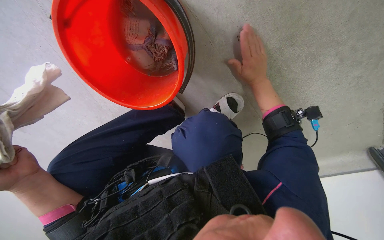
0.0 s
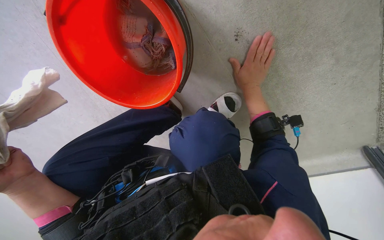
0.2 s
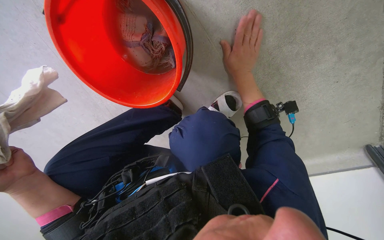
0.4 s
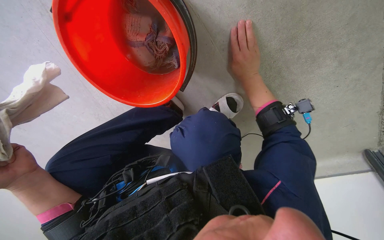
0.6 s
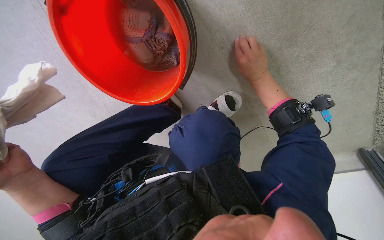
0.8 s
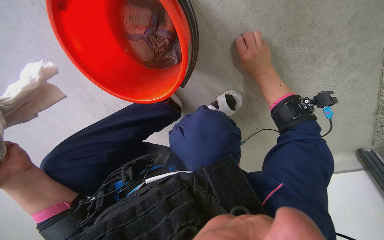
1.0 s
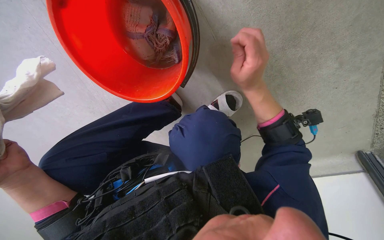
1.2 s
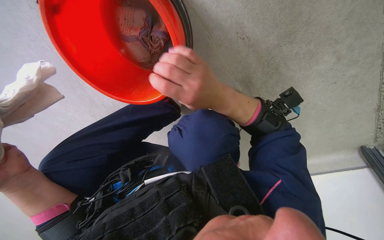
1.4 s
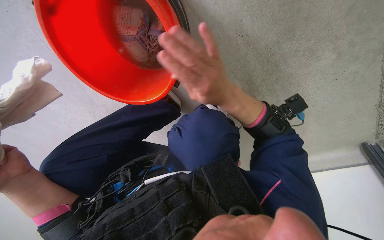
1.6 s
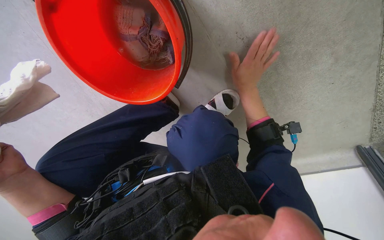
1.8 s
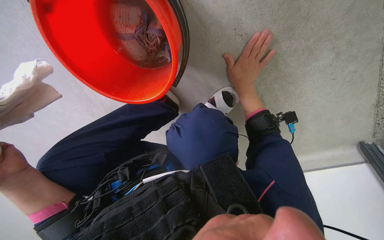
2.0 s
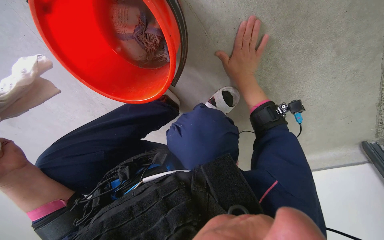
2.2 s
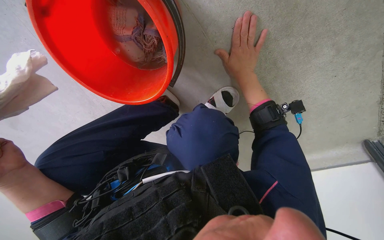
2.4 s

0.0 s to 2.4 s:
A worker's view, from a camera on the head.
Job: wiping surfaces.
The whole recording: Cleaning floor by hand and cloth. The worker picks up debris and wipes the floor with a cloth.
0.0 to 1.2 s: The right hand shifts approximately 10 cm nearer to the camera.
1.2 to 2.4 s: The right hand heads farther from the camera, covering some 10 cm.

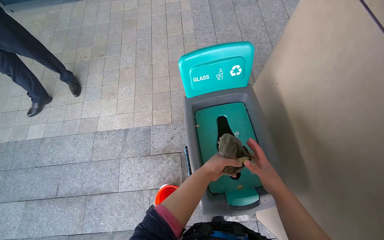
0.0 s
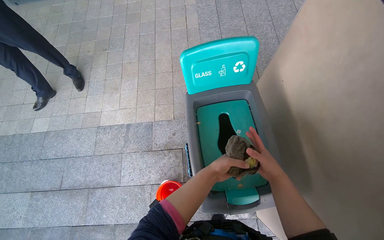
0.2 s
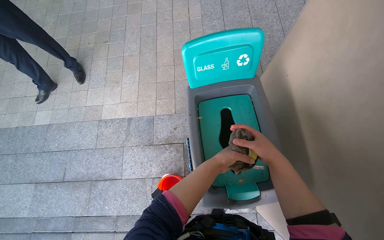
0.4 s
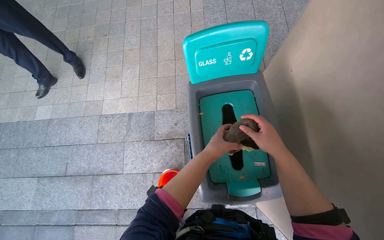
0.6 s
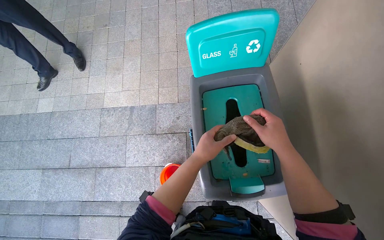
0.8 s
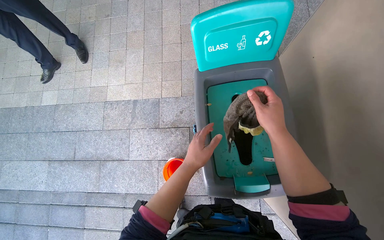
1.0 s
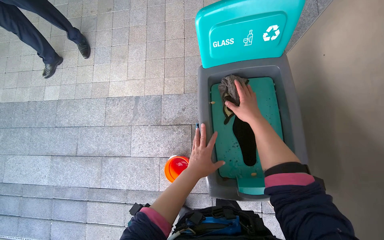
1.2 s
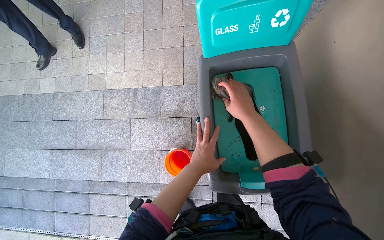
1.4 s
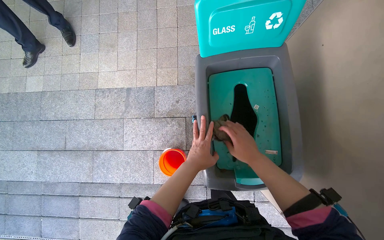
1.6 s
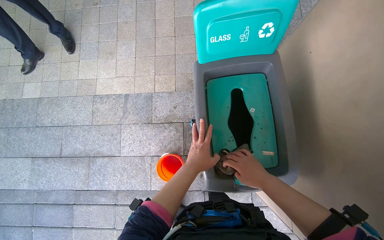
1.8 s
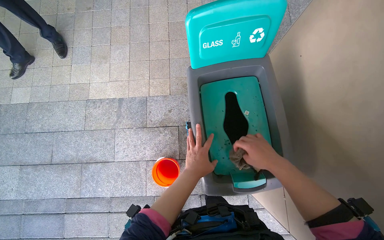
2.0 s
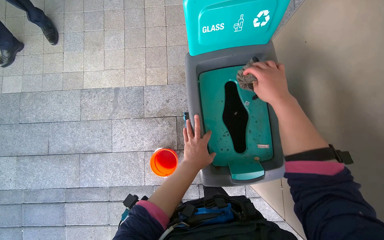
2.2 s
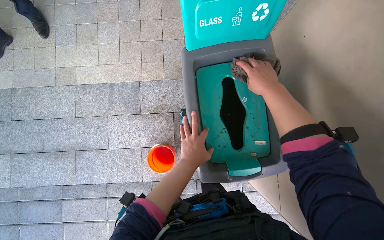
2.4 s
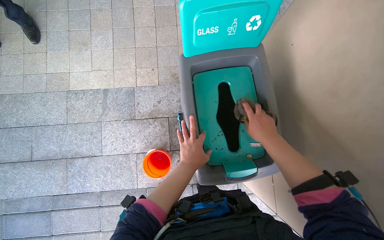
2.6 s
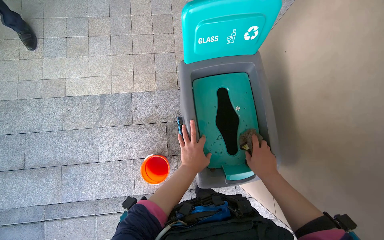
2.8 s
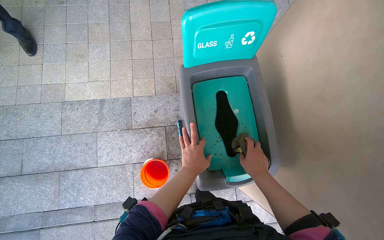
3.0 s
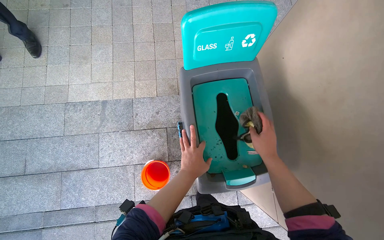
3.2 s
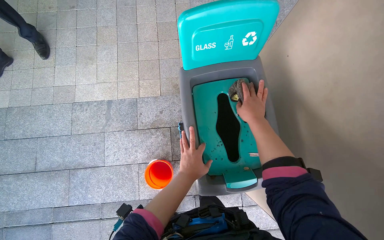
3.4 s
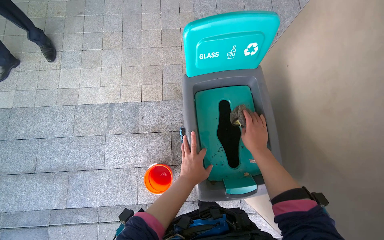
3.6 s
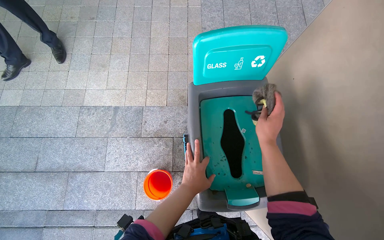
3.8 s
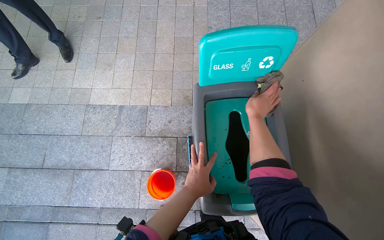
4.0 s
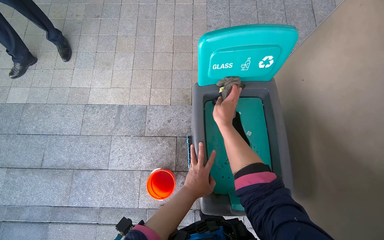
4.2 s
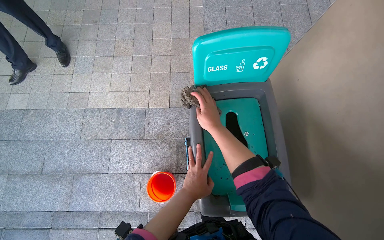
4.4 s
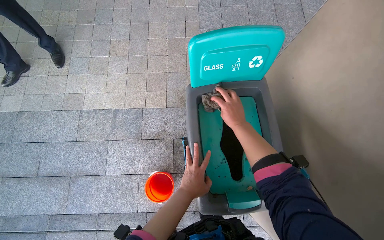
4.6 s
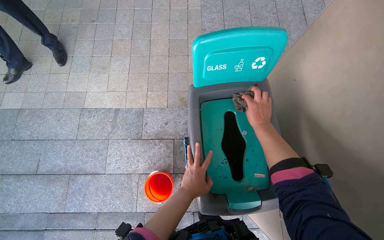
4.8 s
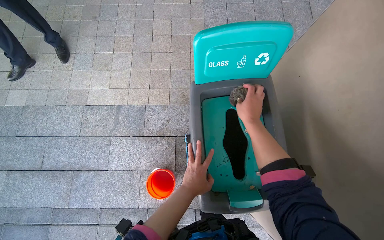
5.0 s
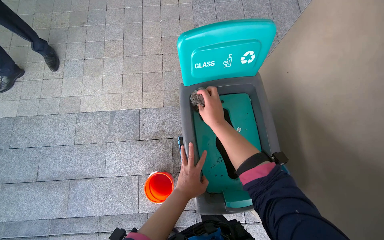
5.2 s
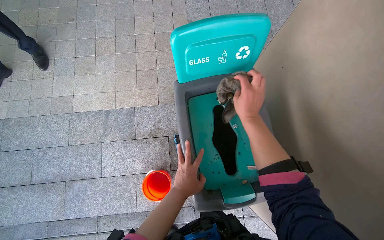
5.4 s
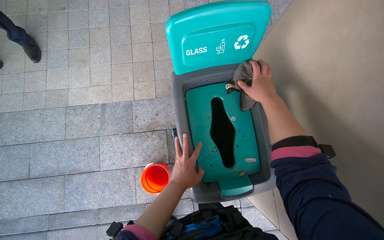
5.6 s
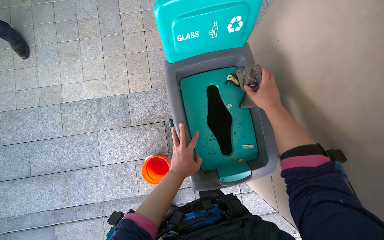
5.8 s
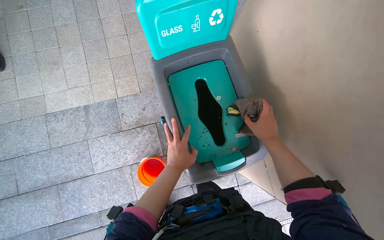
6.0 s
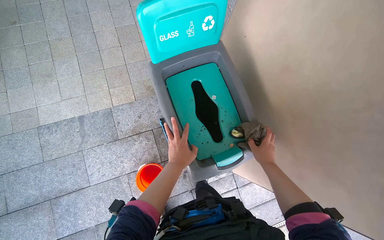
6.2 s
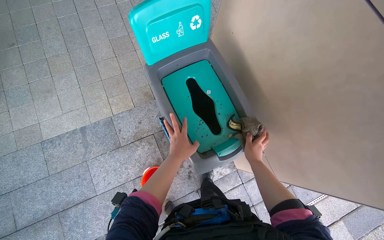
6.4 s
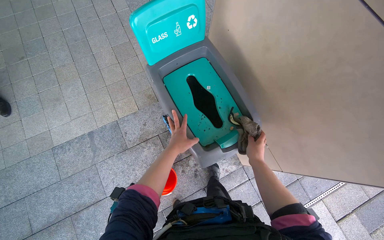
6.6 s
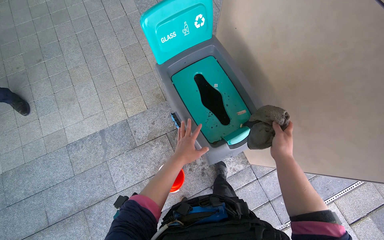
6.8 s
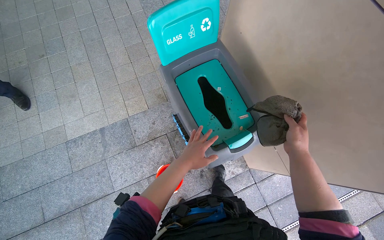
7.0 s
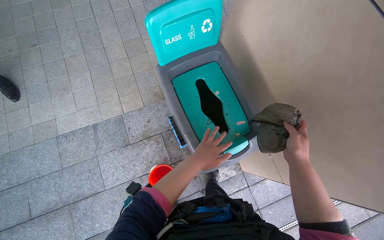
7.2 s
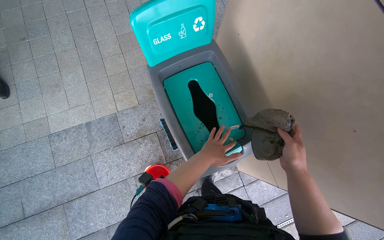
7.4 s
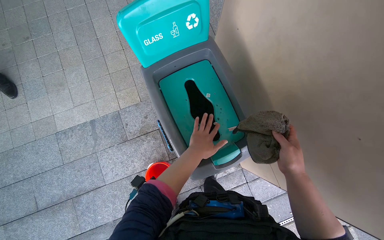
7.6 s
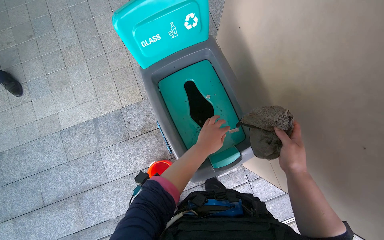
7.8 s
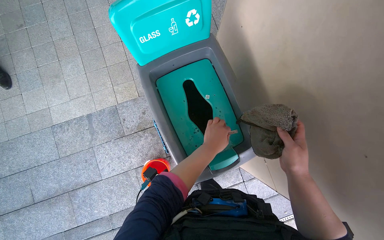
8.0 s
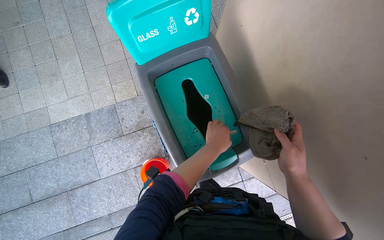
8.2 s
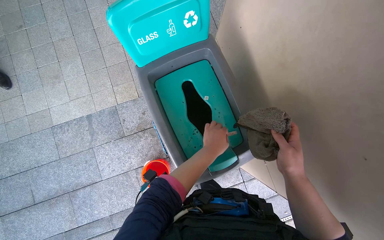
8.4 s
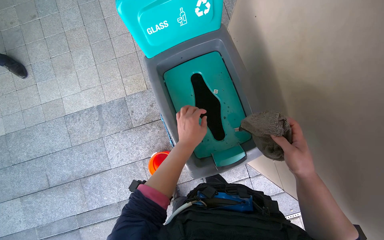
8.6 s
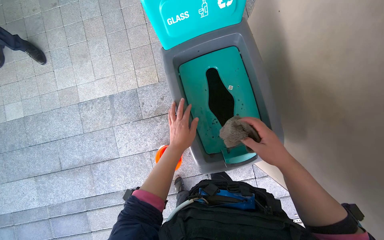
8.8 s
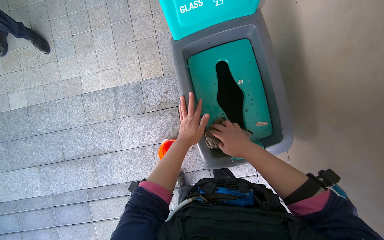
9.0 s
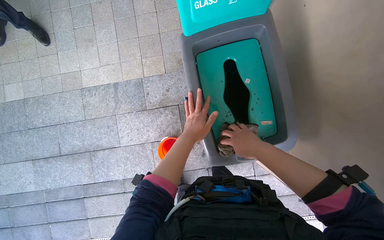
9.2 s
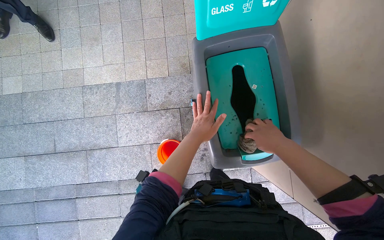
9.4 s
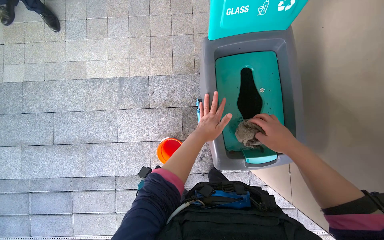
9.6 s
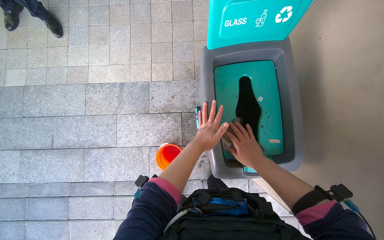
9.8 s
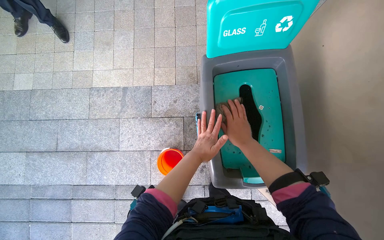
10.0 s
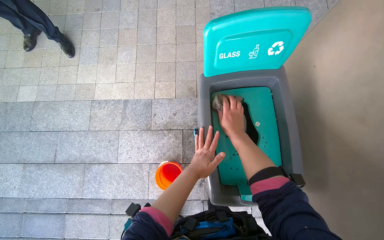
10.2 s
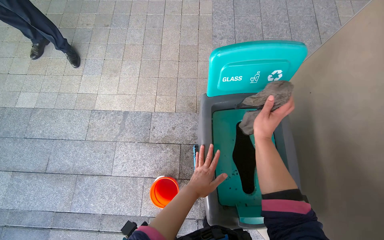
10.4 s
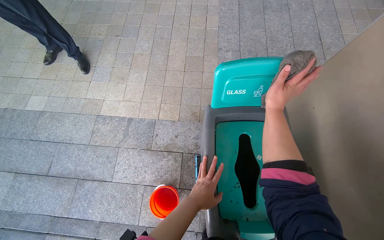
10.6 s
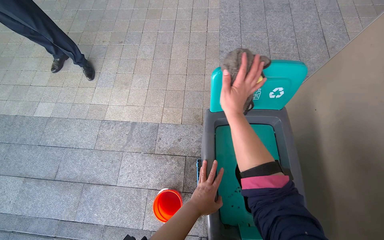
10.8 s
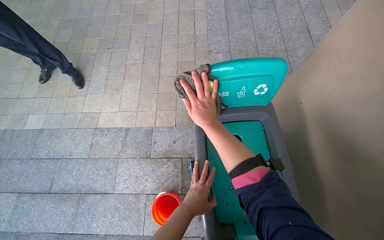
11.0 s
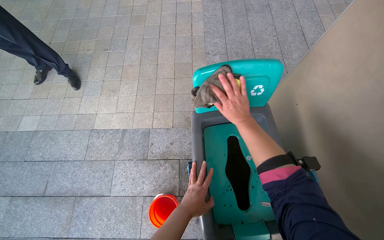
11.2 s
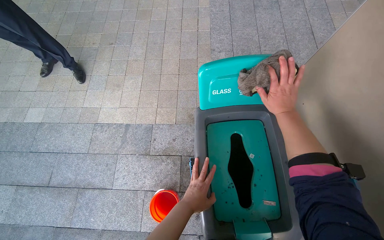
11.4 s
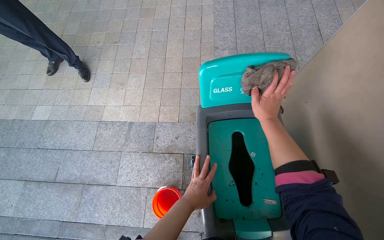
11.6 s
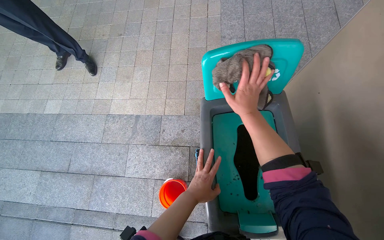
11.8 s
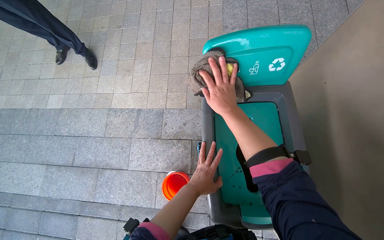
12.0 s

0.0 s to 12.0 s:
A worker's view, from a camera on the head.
Job: wiping surfaces.
The whole recording: Cleaning recycling bin. The worker wipes the recycling bin with a cloth and sponge.
0.0 to 1.6 s: The view tilts about 15 degrees downward. The right hand is displaced to the left by roughly 10 cm.
1.6 to 3.0 s: The right hand moves about 20 cm up the picture and comes back.
3.0 to 4.4 s: The right hand swings up and down the picture, some 20 cm each way, with 2 reversals.
4.4 to 6.0 s: The right hand moves left and right over approximately 20 cm, changing direction 2 times.
6.0 to 7.6 s: The right hand goes some 15 cm down the picture and nearer to the camera.
7.6 to 9.0 s: The right hand moves to the left, about 20 cm.
9.0 to 10.4 s: The view tilts about 15 degrees upward. The right hand swings left and right, approximately 15 cm each way, with 2 reversals.
10.4 to 12.0 s: The right hand swings left and right, roughly 20 cm each way, with 2 reversals.

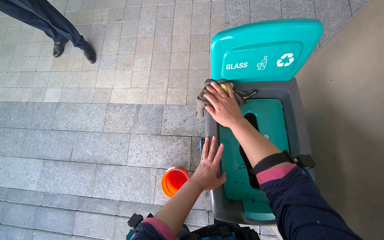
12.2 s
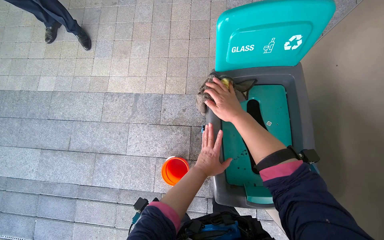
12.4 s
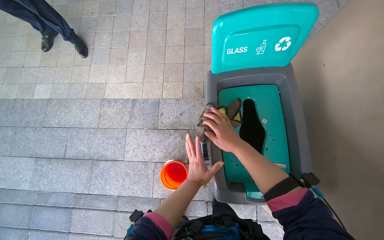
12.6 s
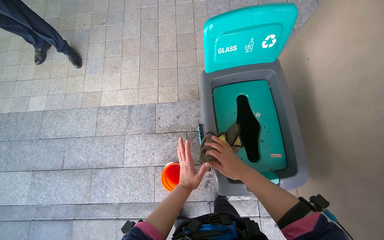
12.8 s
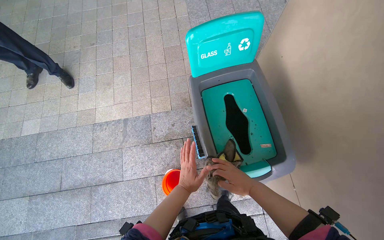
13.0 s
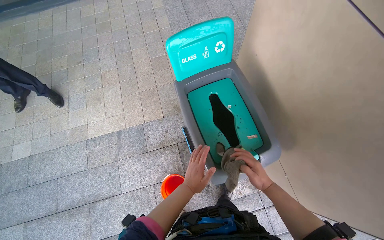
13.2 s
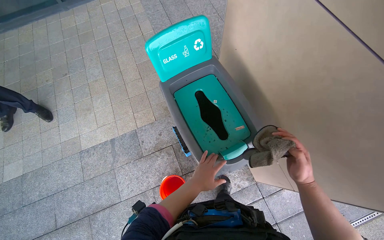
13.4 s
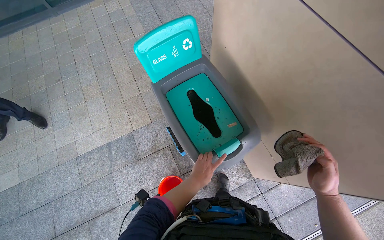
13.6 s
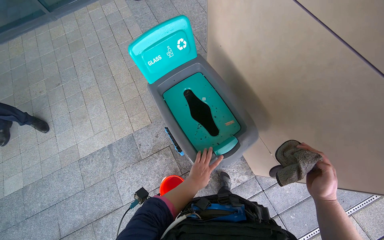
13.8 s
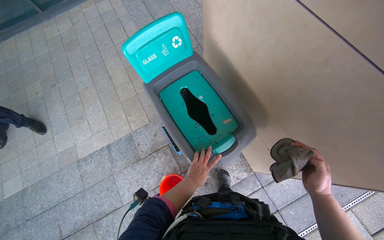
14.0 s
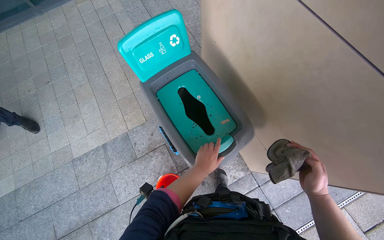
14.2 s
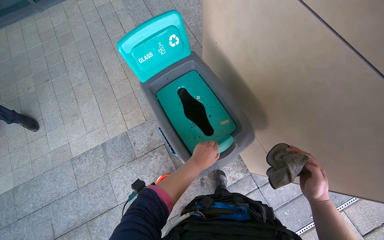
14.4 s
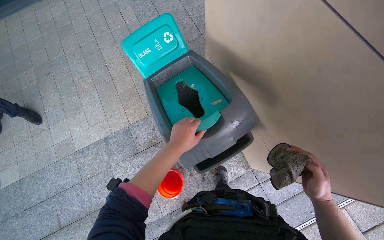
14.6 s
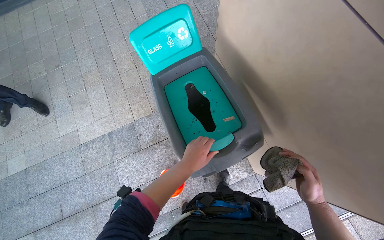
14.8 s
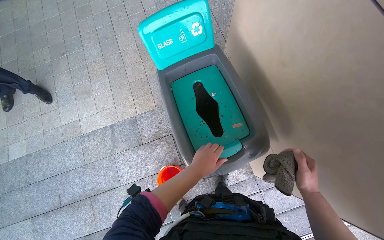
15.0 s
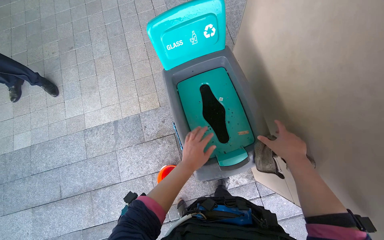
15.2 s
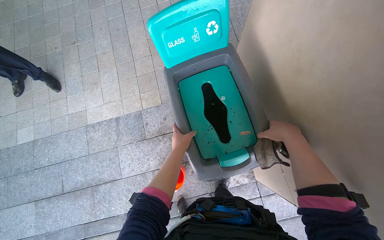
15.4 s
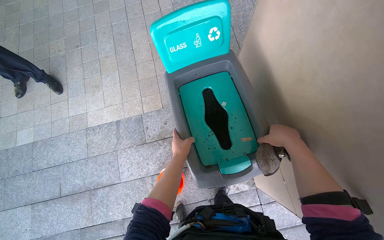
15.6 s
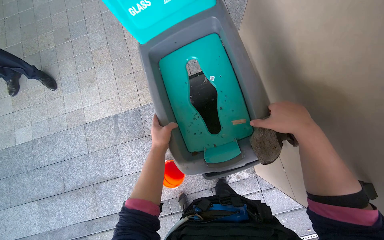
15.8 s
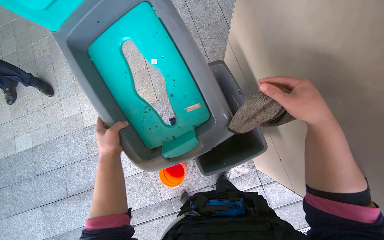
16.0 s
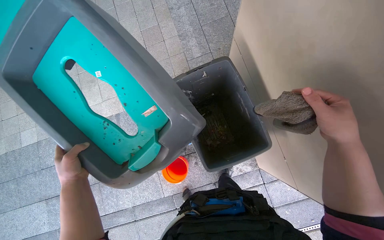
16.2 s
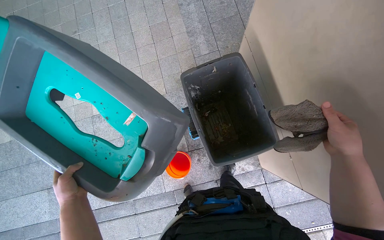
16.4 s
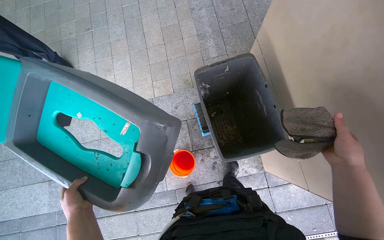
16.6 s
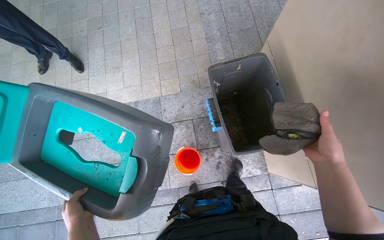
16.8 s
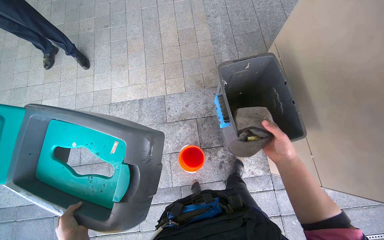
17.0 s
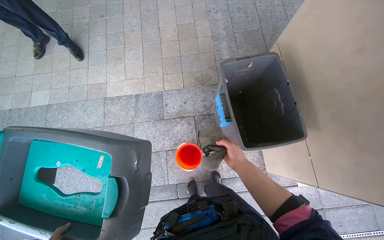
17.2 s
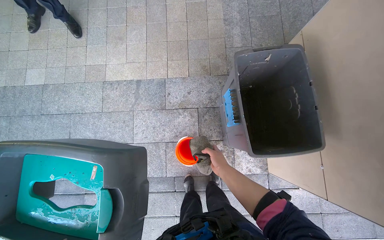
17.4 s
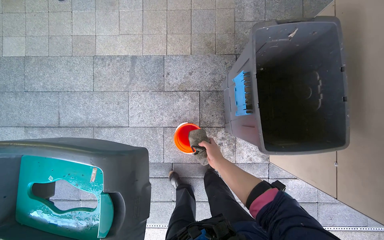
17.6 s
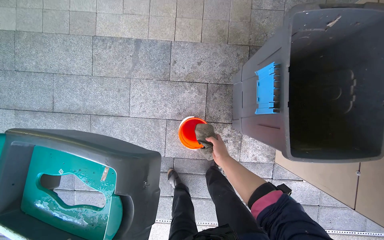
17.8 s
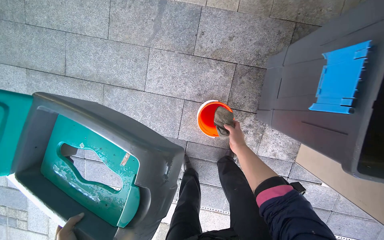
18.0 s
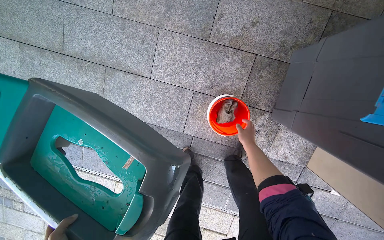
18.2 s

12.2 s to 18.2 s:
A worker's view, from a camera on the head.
Job: wiping surfaces.
The whole recording: Cleaning recycling bin. The worker wipes the recycling bin with a cloth and sponge.
12.2 to 13.8 s: The scene turns roughly 30 degrees counterclockwise in the picture. The right hand is displaced down the picture and to the right by about 60 cm.
13.8 to 15.2 s: The right hand moves up the picture and to the left, approximately 25 cm. The left hand moves up the picture, approximately 10 cm.
15.2 to 16.6 s: The left hand shifts some 40 cm to the left and down the picture.
16.6 to 18.2 s: The wearer moves approximately 60 cm. The wearer looks roughly 25 degrees further downward. The scene turns about 30 degrees clockwise in the picture.
